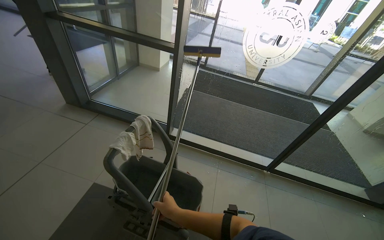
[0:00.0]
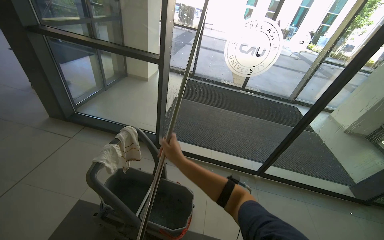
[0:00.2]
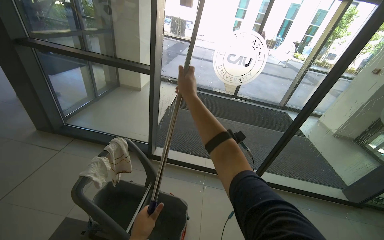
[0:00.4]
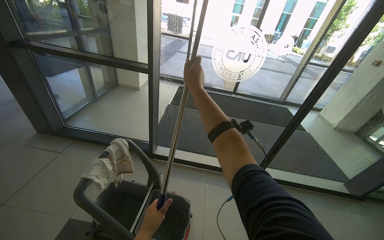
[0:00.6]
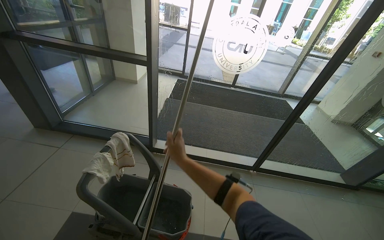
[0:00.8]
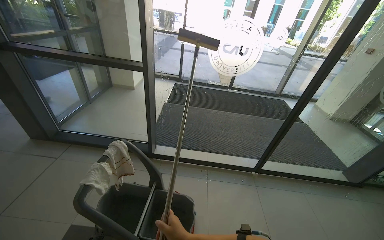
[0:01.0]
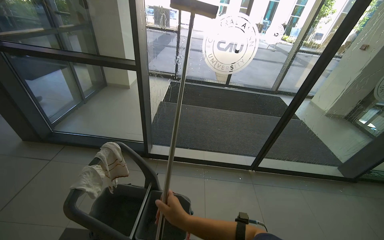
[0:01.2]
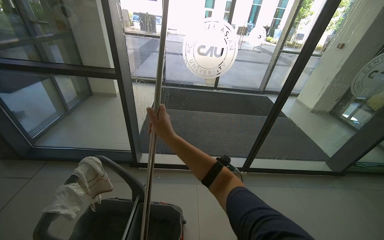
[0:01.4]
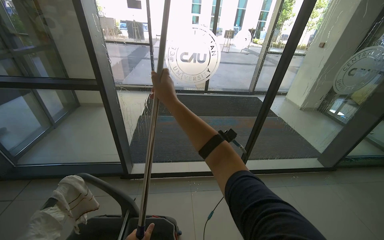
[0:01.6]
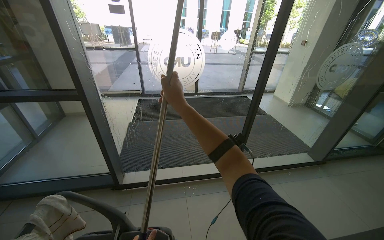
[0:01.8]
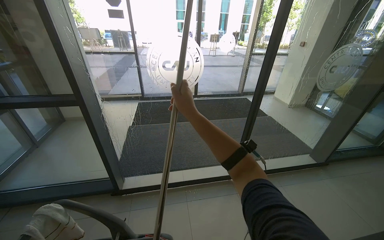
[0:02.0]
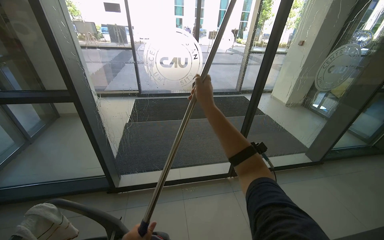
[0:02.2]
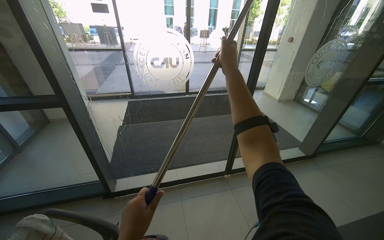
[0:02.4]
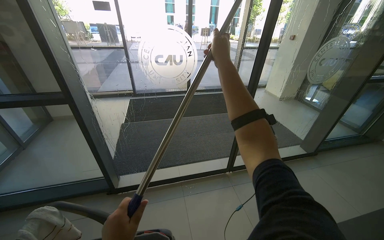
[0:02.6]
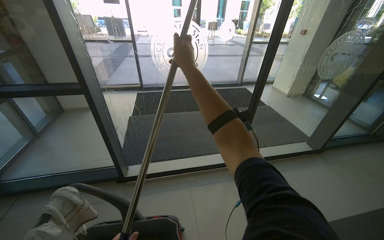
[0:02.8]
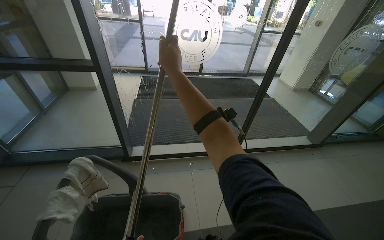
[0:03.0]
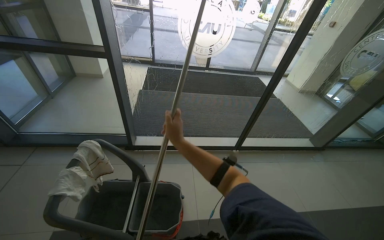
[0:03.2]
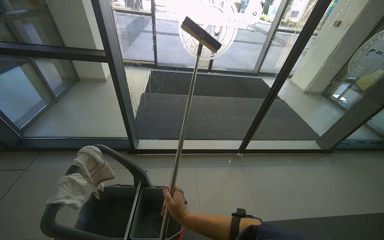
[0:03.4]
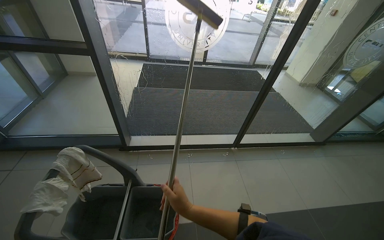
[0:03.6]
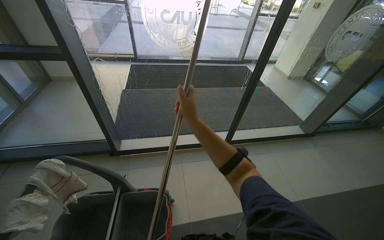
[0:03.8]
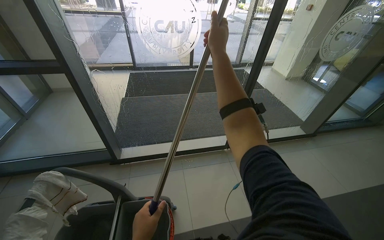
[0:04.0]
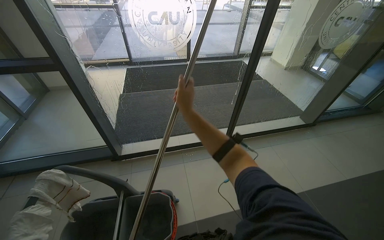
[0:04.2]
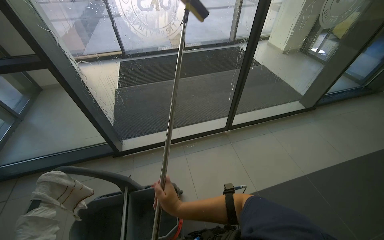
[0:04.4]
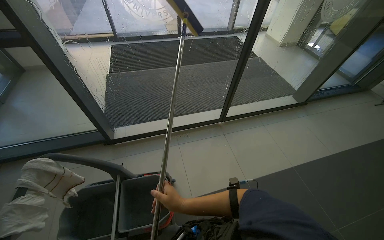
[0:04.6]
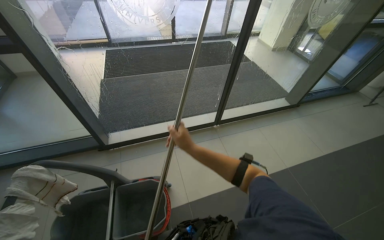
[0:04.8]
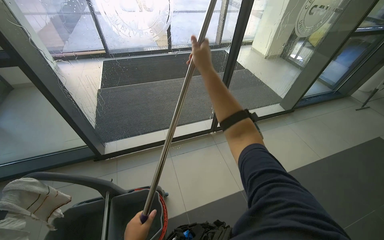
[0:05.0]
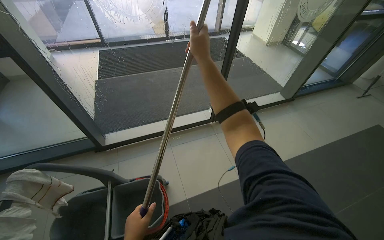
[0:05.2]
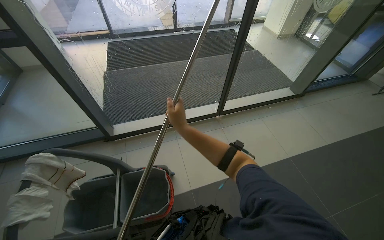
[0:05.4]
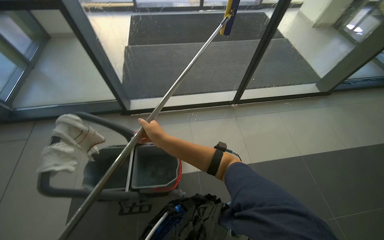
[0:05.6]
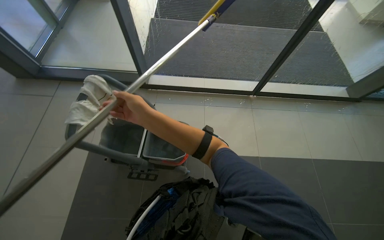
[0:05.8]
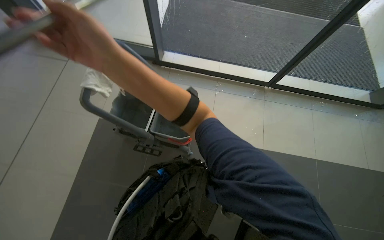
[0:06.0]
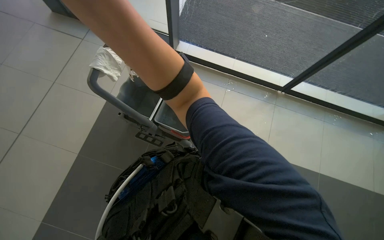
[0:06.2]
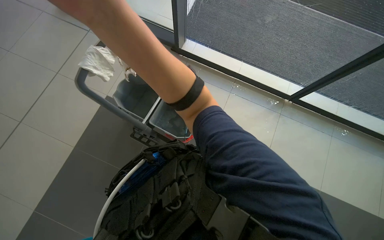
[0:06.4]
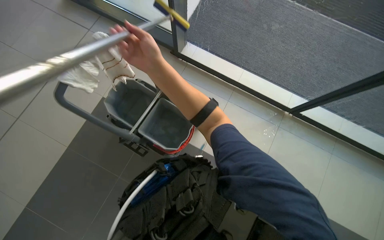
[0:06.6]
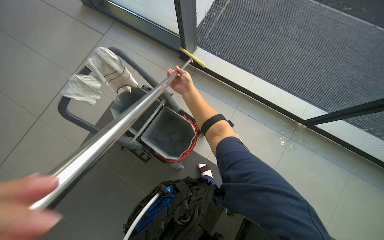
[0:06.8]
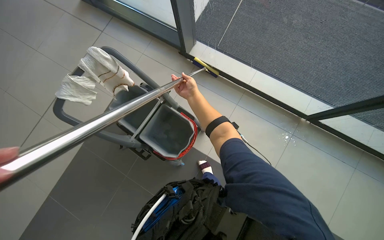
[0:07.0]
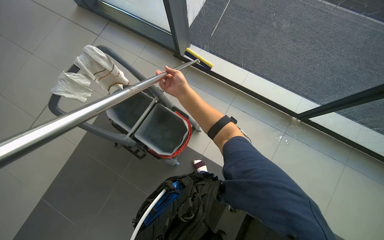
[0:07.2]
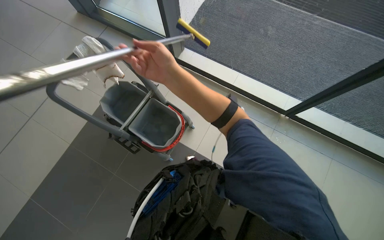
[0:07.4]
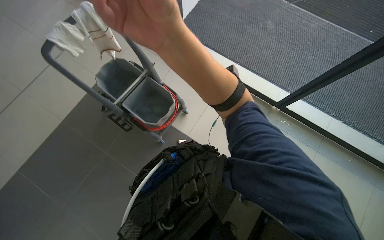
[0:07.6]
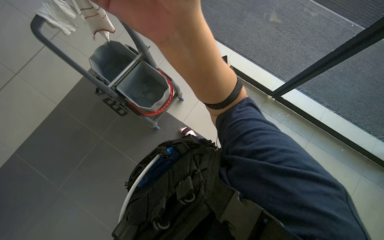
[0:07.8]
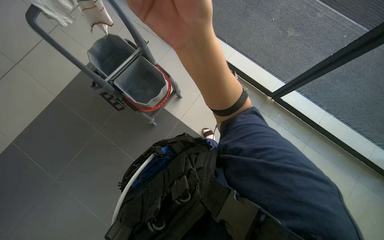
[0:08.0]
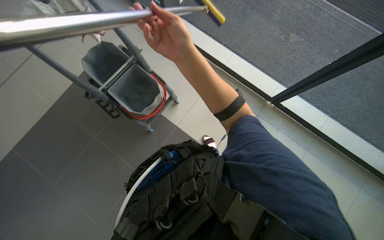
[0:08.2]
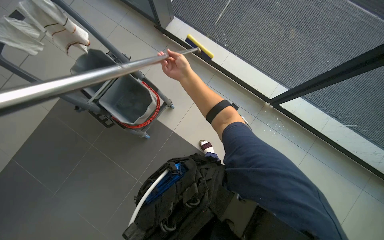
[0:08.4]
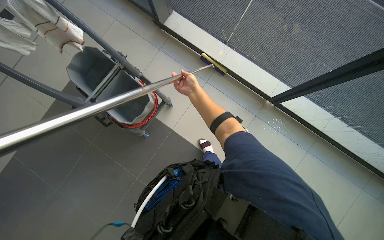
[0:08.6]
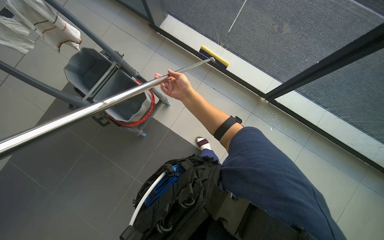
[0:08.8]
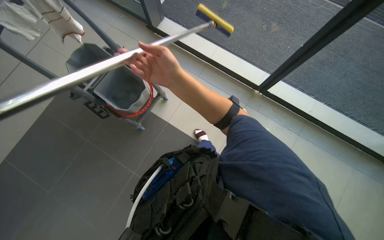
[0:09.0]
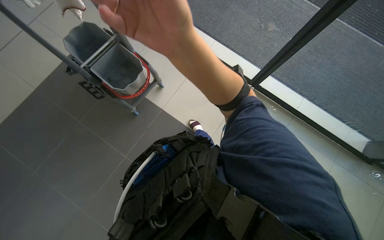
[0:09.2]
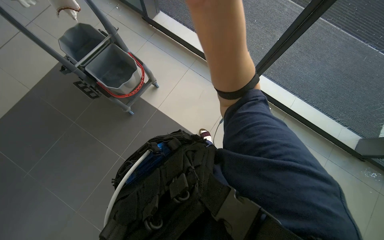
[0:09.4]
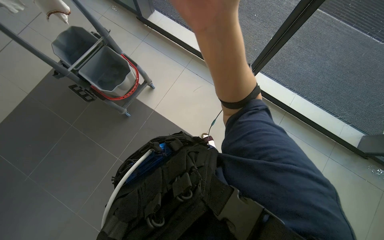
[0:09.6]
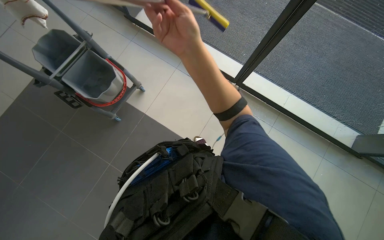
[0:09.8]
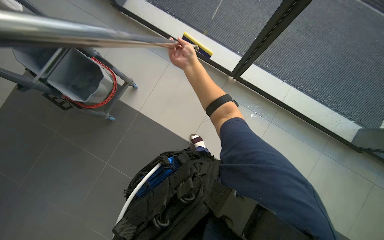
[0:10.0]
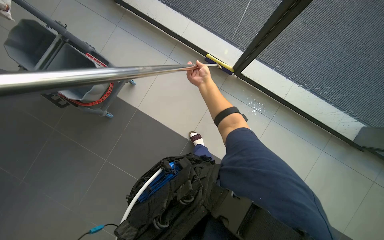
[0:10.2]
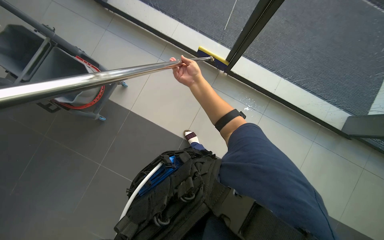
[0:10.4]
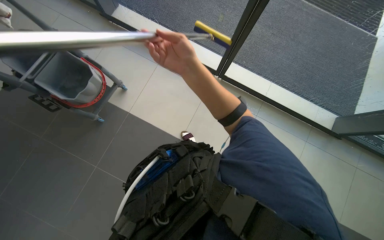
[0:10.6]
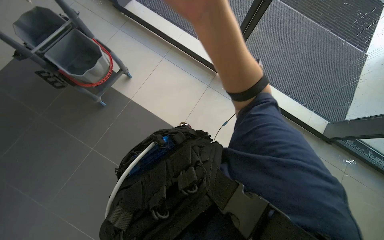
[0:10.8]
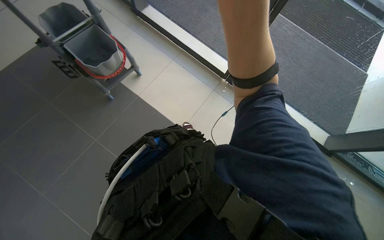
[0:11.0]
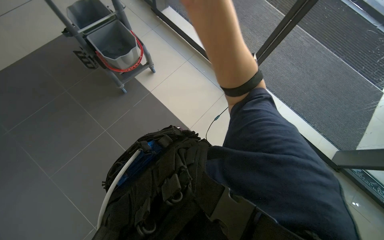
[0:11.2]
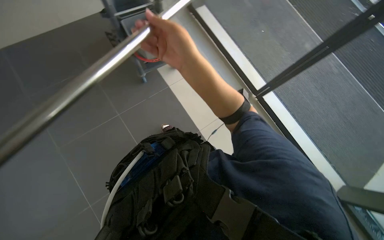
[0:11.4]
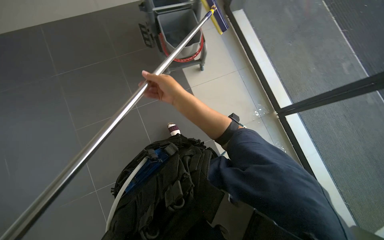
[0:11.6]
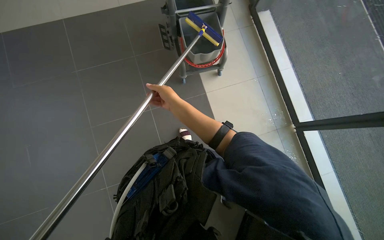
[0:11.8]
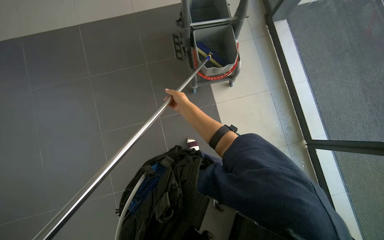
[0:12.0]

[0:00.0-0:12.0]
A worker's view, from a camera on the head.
Job: cleaning windows.
The whole recording: Cleaning glass panels. The worker prepares the cleaning tool and cleans the glass panels with a squeegee.
0:00.0 to 0:01.6: The head rotates some 20 degrees to the right.
0:04.4 to 0:06.0: The view tips downward by approximately 25 degrees. The scene rotates clockwise by roughly 25 degrees.
0:06.0 to 0:07.6: The camera is carried to the right, roughly 40 cm.
0:07.6 to 0:09.0: The right hand travels farther from the camera and back again, approximately 40 cm each way.
0:09.0 to 0:10.4: The right hand moves nearer and farther over roughly 40 cm, changing direction 2 times.

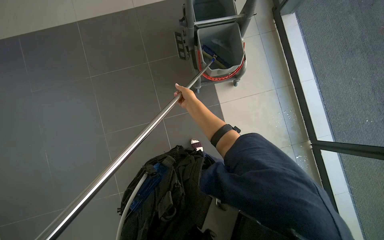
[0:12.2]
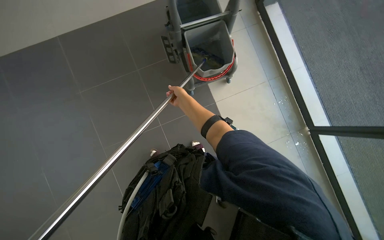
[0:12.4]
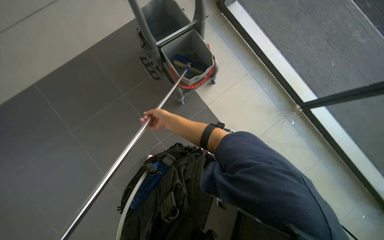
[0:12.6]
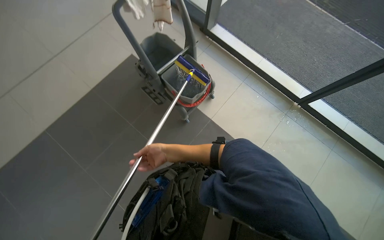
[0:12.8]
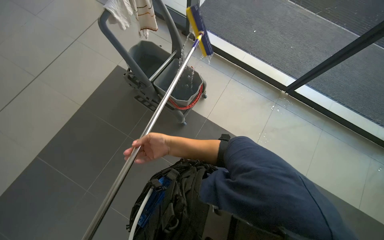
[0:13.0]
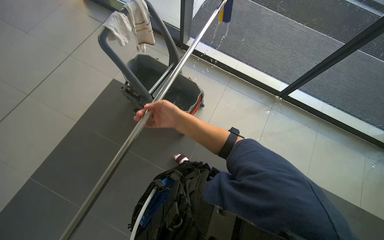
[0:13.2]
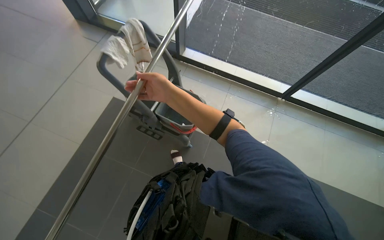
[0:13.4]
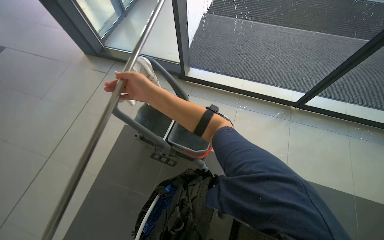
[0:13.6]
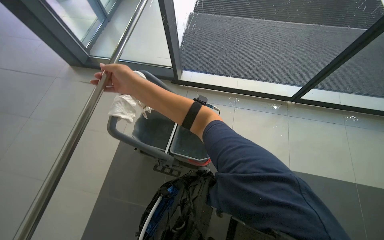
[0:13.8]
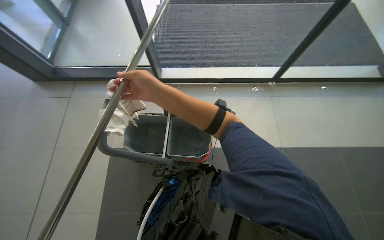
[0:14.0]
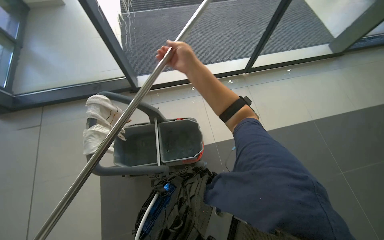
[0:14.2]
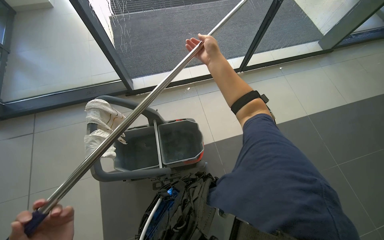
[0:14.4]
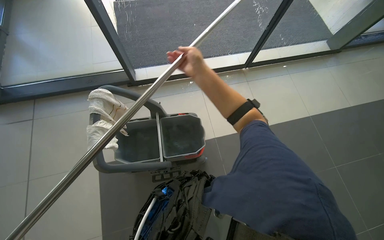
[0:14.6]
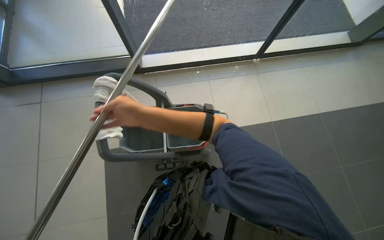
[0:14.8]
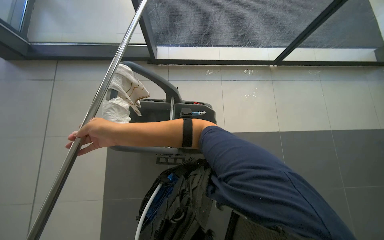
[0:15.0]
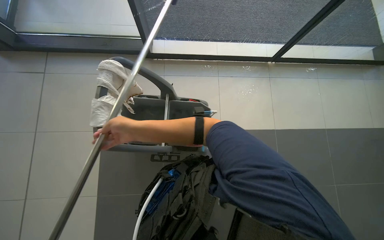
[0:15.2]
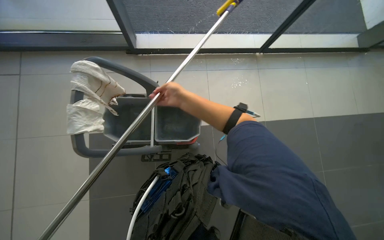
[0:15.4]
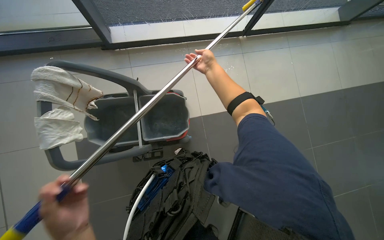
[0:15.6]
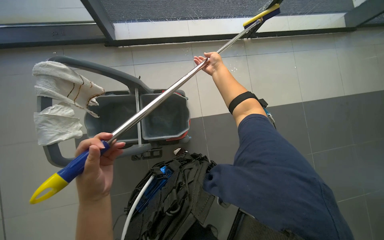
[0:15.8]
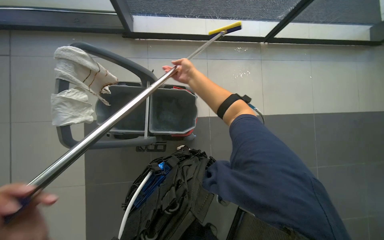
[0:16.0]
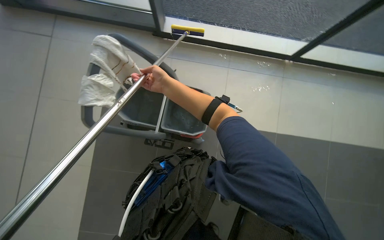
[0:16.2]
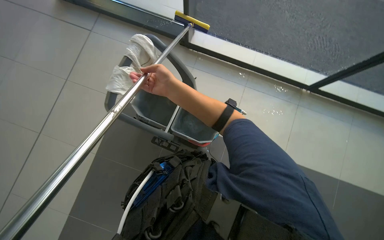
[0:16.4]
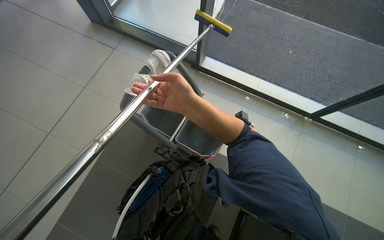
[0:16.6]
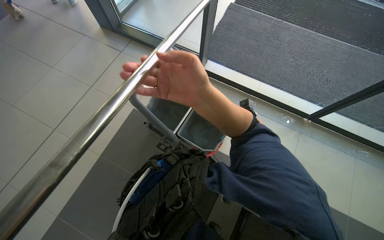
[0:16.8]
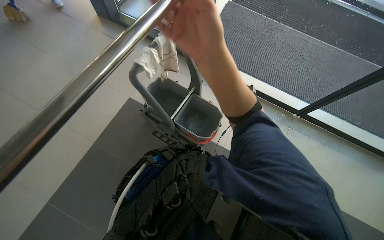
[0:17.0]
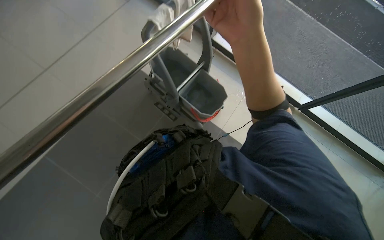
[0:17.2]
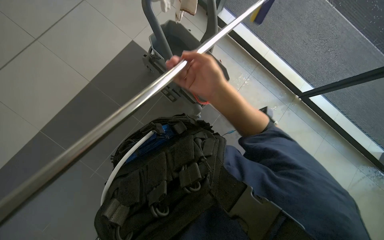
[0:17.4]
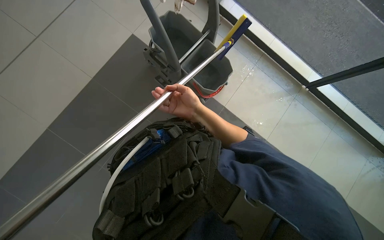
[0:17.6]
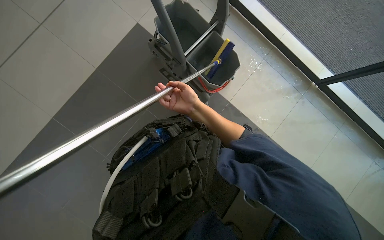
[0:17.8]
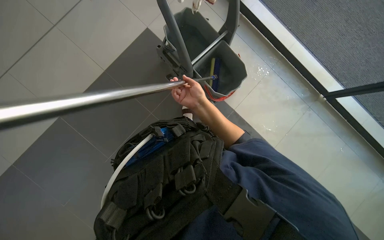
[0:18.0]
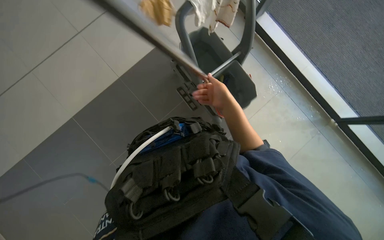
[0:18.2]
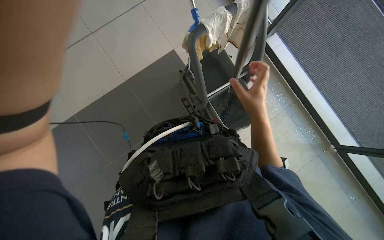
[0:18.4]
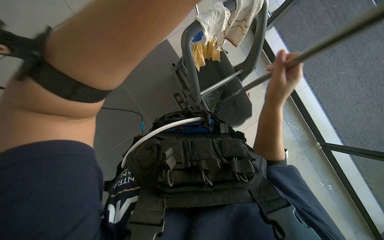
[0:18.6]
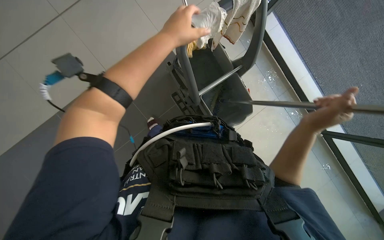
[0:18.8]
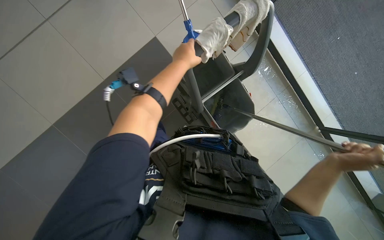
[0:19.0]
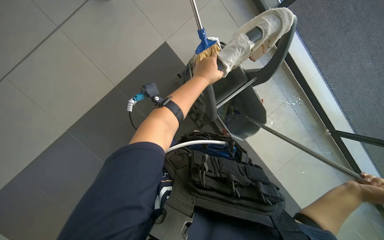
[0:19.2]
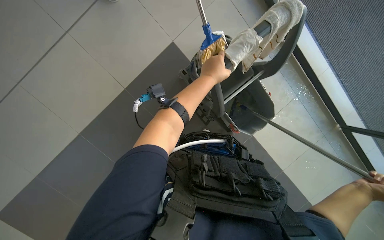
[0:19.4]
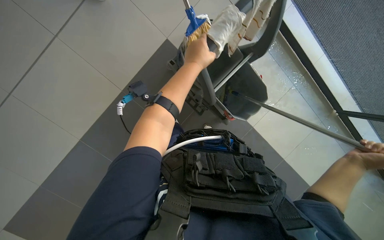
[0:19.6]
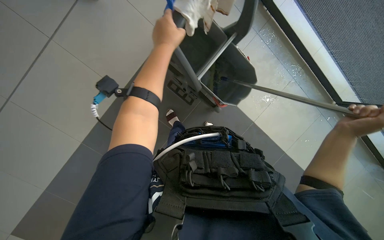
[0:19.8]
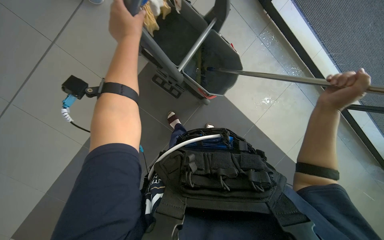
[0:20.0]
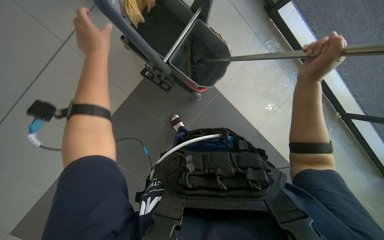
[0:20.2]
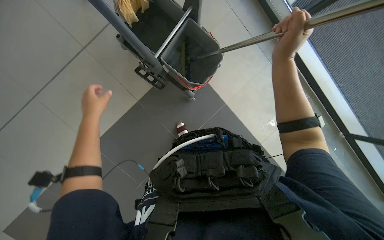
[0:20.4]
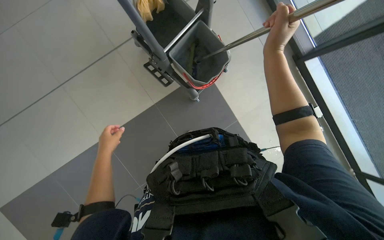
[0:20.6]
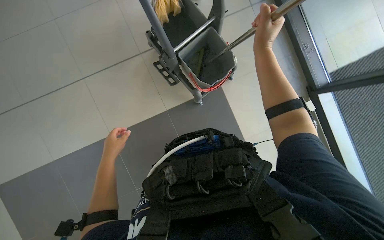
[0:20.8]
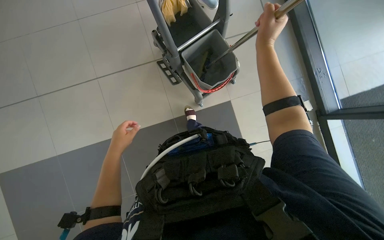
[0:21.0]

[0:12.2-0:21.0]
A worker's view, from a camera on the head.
Job: cleaning windows.
The whole recording: Cleaning glass panels. The worker prepares the cleaning tool and cleans the glass panels with a squeegee.
0:12.2 to 0:13.6: The wearer looks some 15 degrees further upward. The scene rotates counterclockwise by approximately 55 degrees.
0:13.6 to 0:15.2: The head turns to the right by approximately 20 degrees.
0:15.2 to 0:16.6: The scene rotates clockwise by approximately 25 degrees.
0:16.6 to 0:18.0: The right hand moves farther from the camera, about 15 cm.
0:18.0 to 0:19.6: The right hand is displaced to the right, nearer to the camera and down the picture by some 35 cm.
0:19.6 to 0:21.0: The camera is carried about 50 cm. The wearer looks about 20 degrees further to the left. The view tips upward by about 15 degrees.
